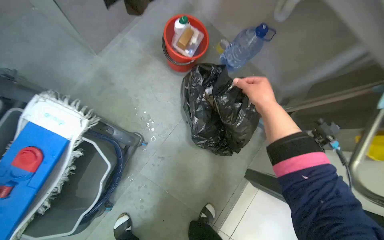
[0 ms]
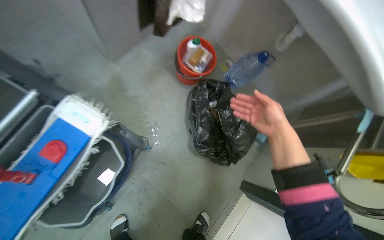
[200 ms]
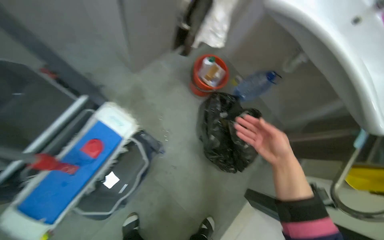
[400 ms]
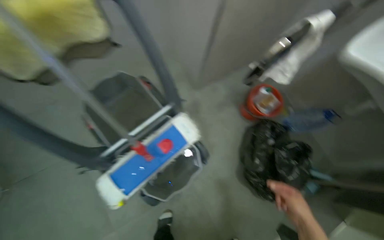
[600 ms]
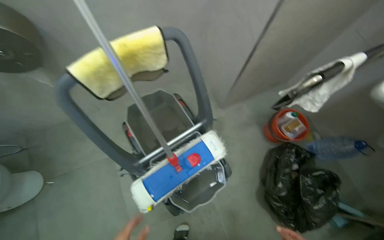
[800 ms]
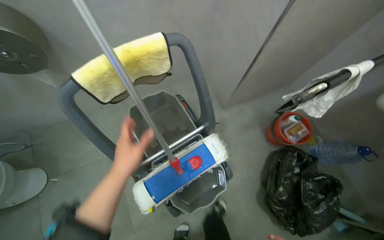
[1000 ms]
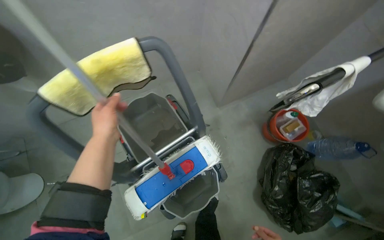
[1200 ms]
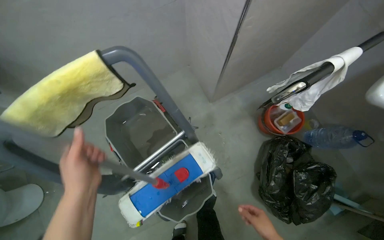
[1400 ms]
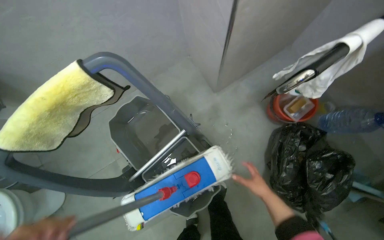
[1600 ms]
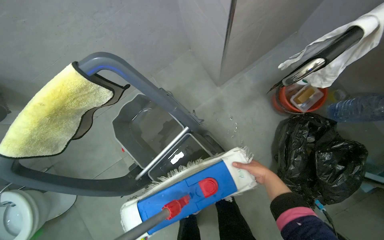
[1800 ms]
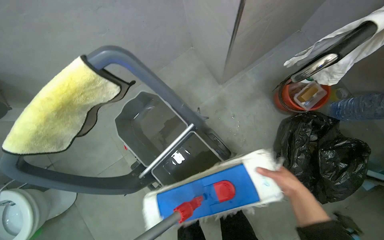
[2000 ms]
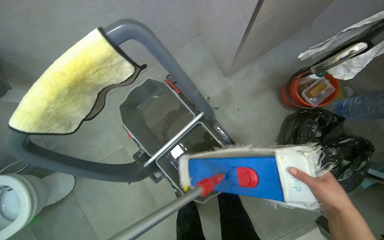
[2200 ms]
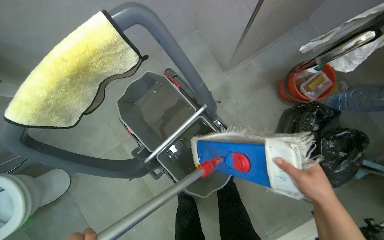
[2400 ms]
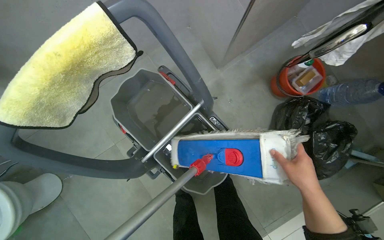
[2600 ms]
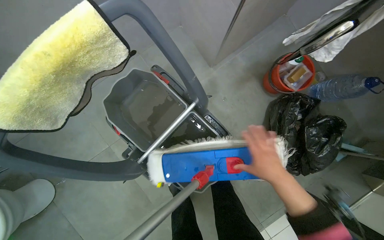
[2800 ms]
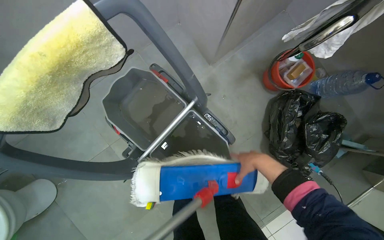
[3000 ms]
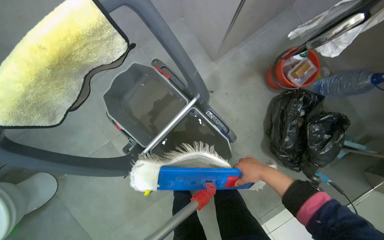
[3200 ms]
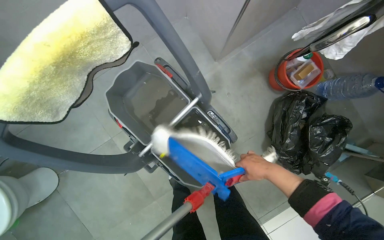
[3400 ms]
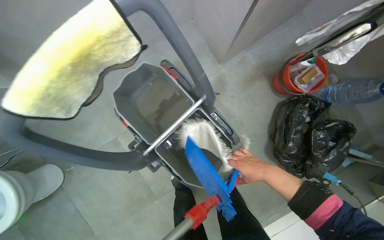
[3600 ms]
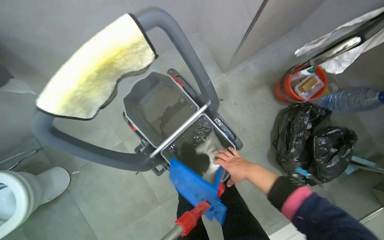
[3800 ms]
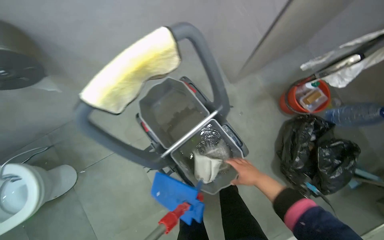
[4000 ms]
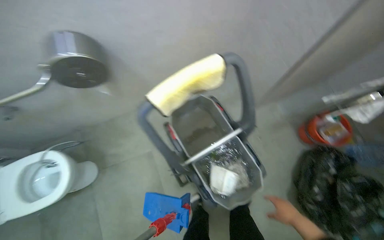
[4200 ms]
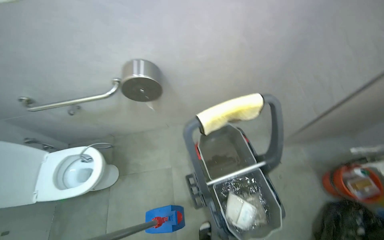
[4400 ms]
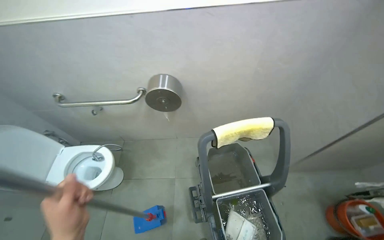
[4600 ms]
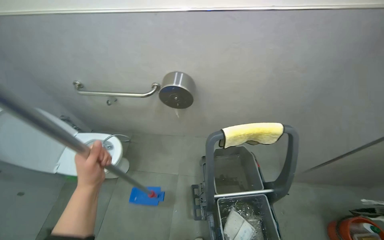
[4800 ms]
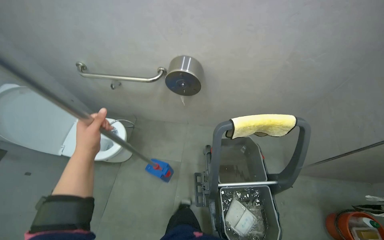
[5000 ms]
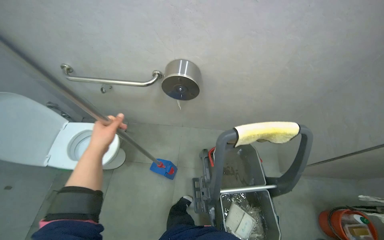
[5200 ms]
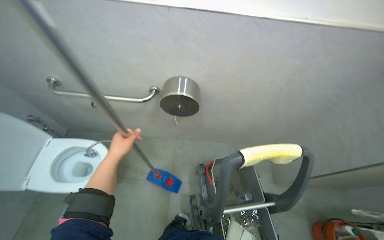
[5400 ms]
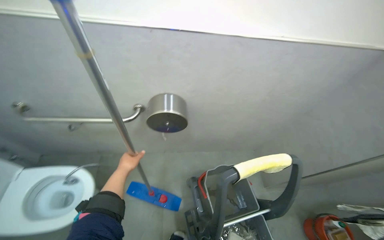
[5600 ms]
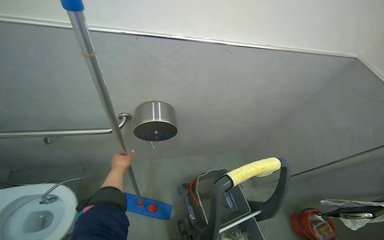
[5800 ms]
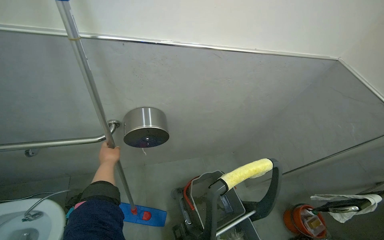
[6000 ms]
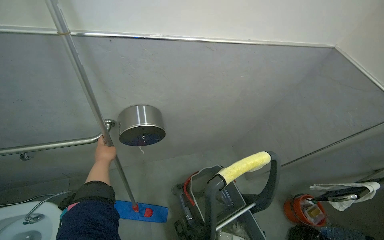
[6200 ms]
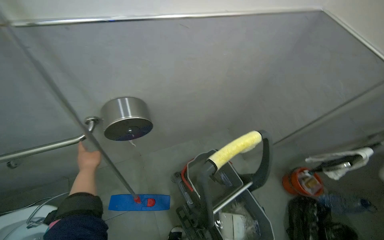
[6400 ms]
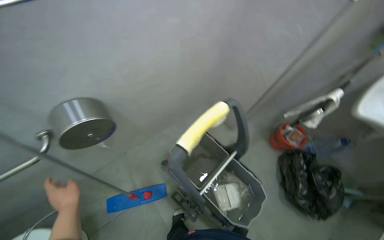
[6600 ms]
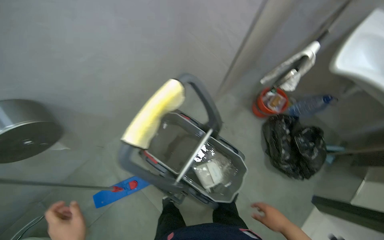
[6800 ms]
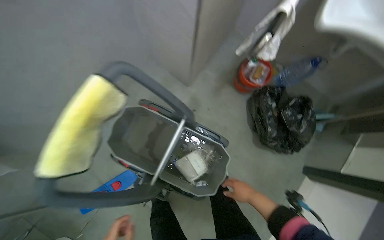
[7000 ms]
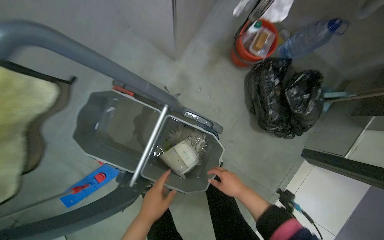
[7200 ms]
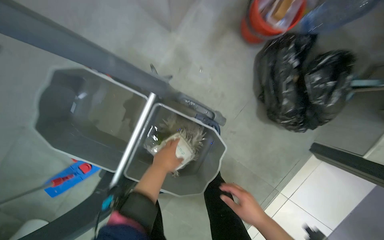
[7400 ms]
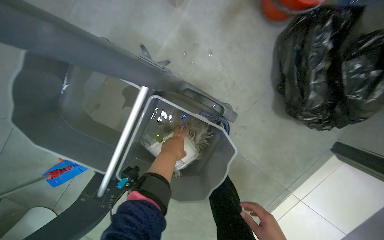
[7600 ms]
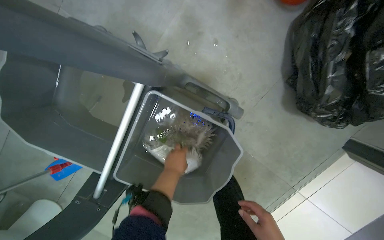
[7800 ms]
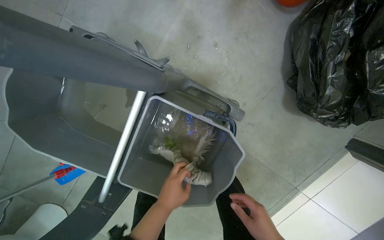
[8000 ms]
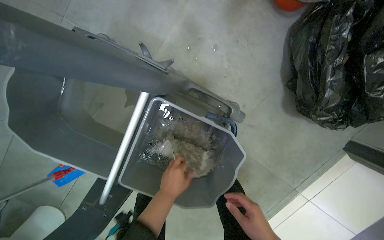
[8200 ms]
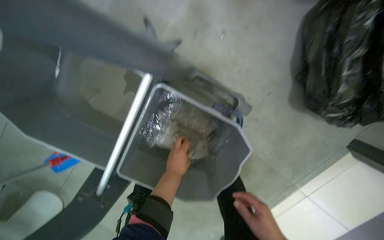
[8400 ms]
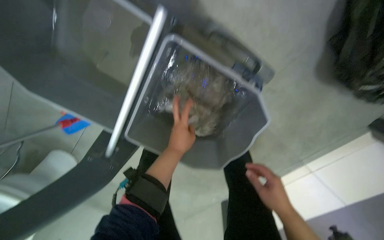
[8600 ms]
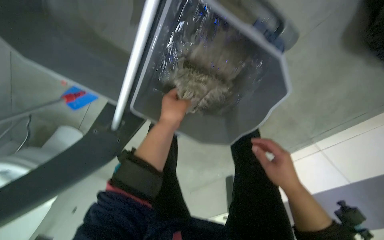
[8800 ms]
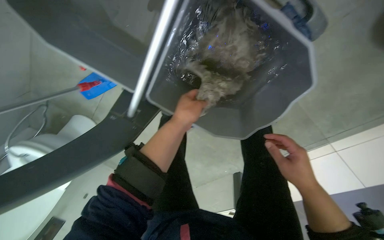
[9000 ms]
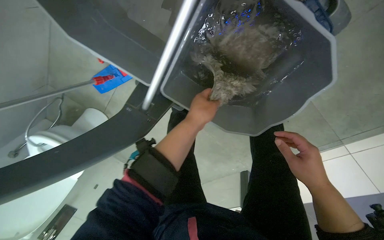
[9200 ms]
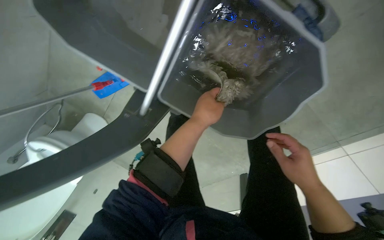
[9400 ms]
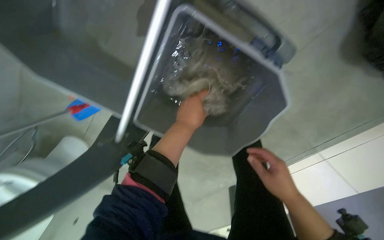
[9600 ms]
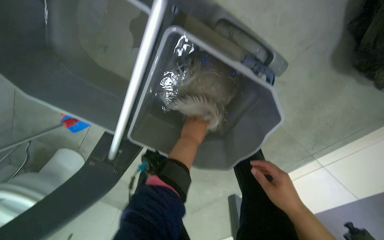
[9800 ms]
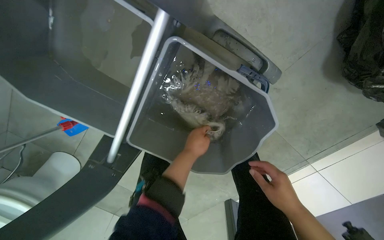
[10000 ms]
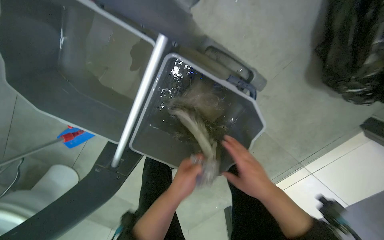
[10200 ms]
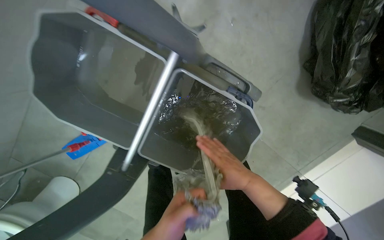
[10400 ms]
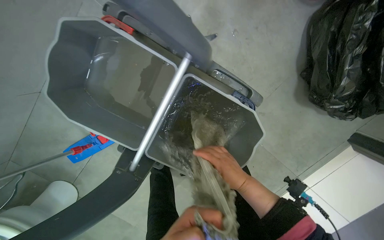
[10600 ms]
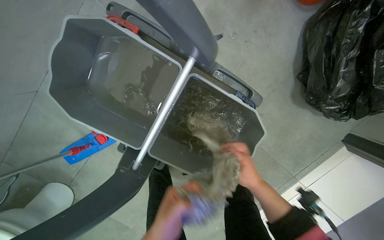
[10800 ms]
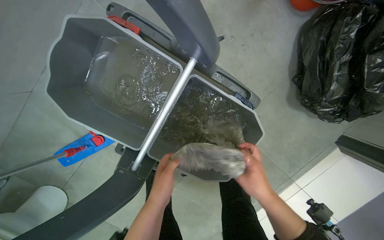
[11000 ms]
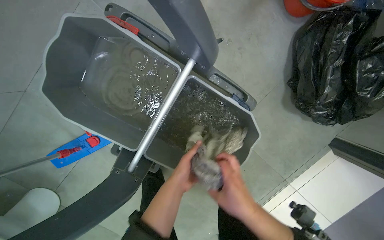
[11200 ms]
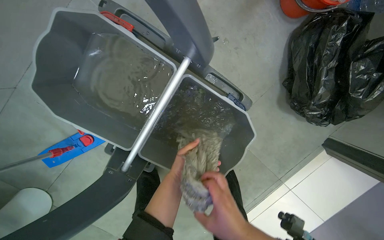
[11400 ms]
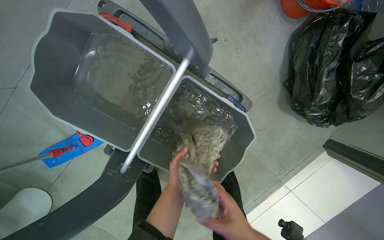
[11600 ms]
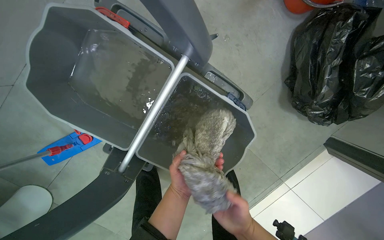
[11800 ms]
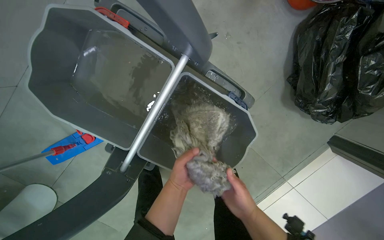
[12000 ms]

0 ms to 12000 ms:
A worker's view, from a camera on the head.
Job: preparing cleaning supplies.
The whole recording: Cleaning and wringing mop head. The worker removes the mop head from the handle, cleans it in the bucket, and wrings it out.
0 ms to 1600 ms: The head turns to the left by approximately 25 degrees.
1600 ms to 3000 ms: The right hand moves to the left, some 15 cm, and goes nearer to the camera and returns, about 20 cm each way.
3000 ms to 4400 ms: The head turns to the left by approximately 30 degrees. The view tilts roughly 25 degrees upward.
4400 ms to 6000 ms: The camera is aimed approximately 20 degrees further to the right.
6000 ms to 7600 ms: The wearer moves approximately 90 cm. The wearer looks about 55 degrees further downward. Everything in view rotates approximately 40 degrees counterclockwise.
7600 ms to 9000 ms: The camera pitches downward, by some 25 degrees.
9000 ms to 10400 ms: The view tips upward by roughly 20 degrees. The right hand goes roughly 10 cm to the left.
10400 ms to 12000 ms: The right hand moves down the picture, approximately 10 cm.

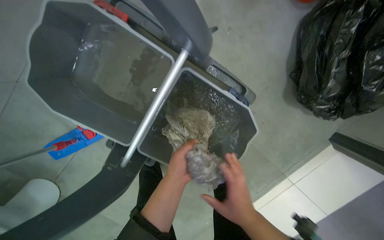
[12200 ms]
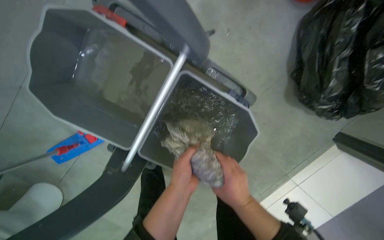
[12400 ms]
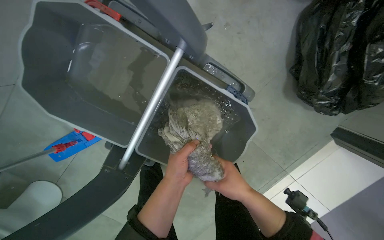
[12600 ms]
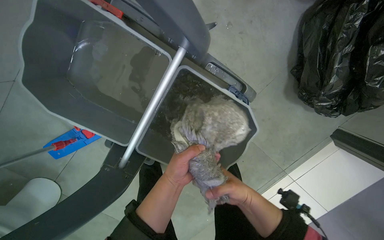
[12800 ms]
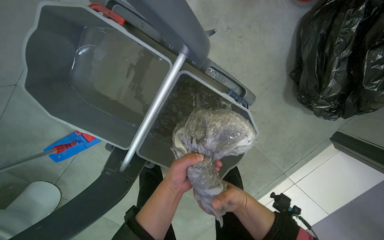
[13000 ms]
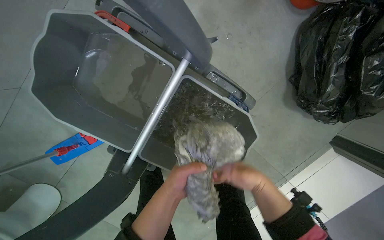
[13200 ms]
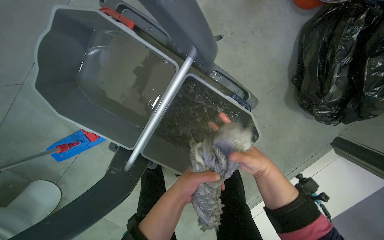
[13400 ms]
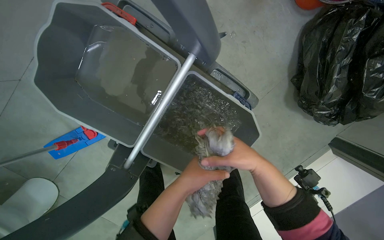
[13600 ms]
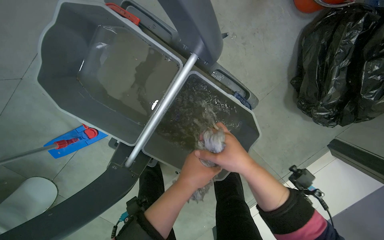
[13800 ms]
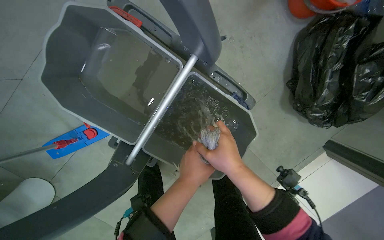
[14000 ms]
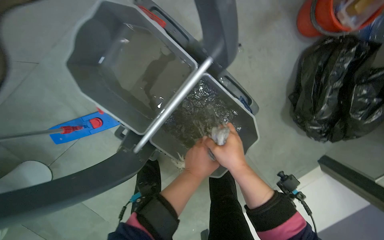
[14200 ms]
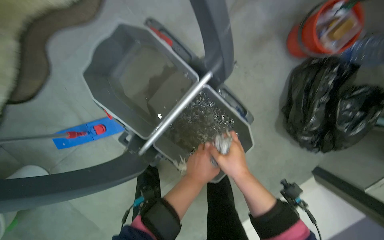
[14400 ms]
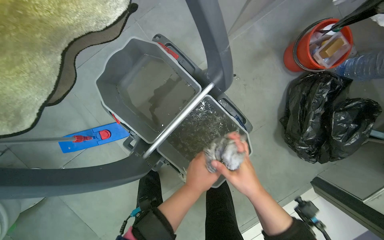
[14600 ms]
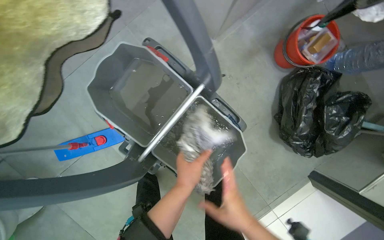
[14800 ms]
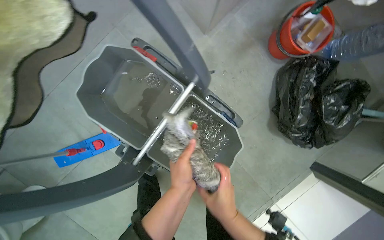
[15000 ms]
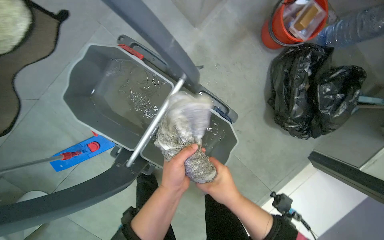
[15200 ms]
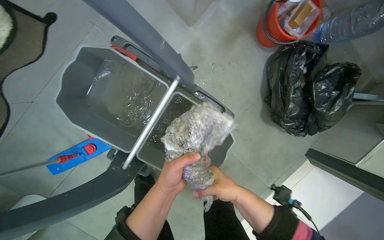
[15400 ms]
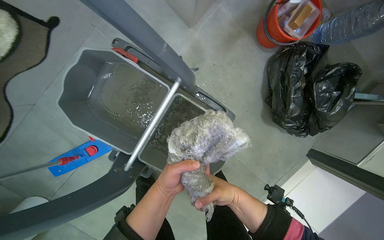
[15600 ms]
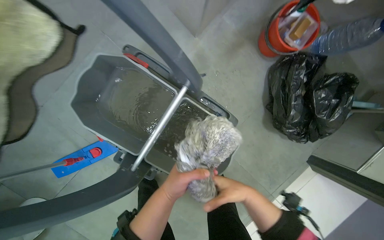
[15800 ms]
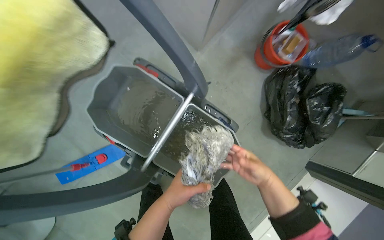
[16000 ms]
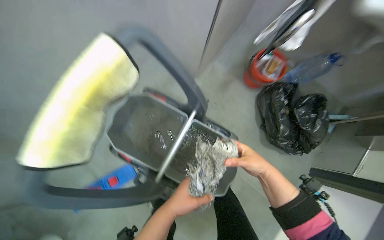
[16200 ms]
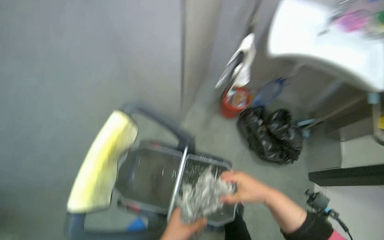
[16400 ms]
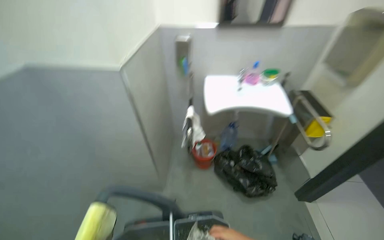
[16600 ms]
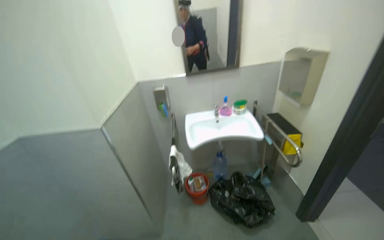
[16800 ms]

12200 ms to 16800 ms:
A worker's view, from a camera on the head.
Job: preparing cleaning supplies.
The whole recording: Cleaning and wringing mop head. The worker removes the mop head from the handle, cleans it in the bucket, and wrings it out.
12200 ms to 13800 ms: The right hand shifts approximately 15 cm up the picture.
15200 ms to 16800 ms: The wearer moves some 60 cm. The head rotates approximately 50 degrees to the right. The view tips upward by about 65 degrees.

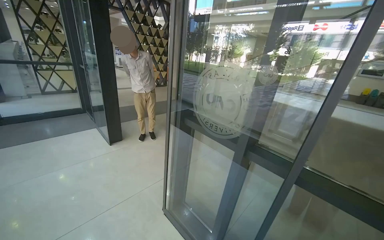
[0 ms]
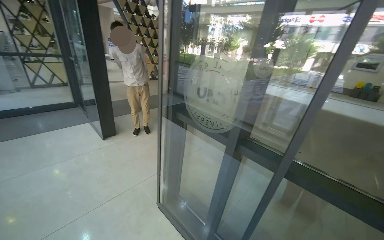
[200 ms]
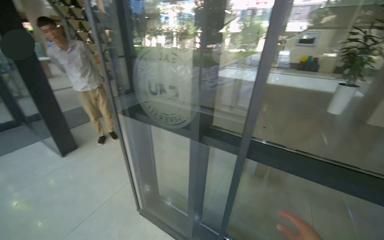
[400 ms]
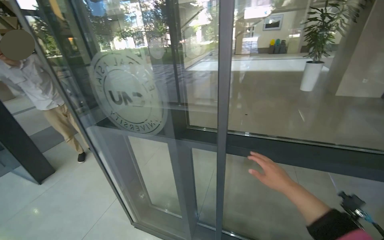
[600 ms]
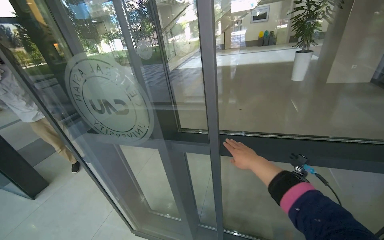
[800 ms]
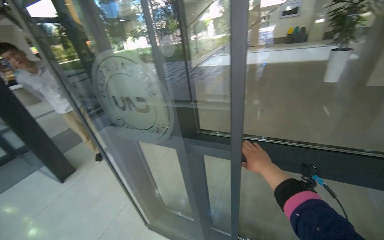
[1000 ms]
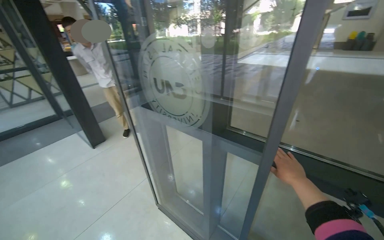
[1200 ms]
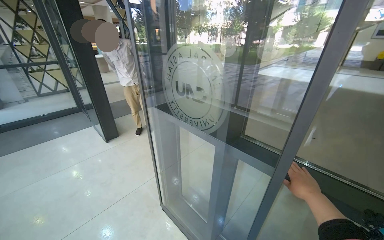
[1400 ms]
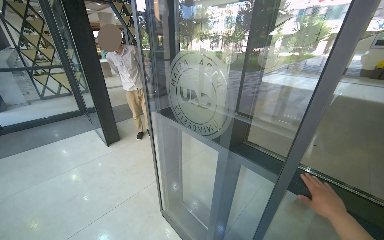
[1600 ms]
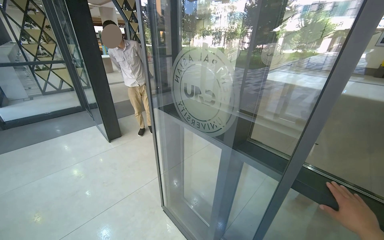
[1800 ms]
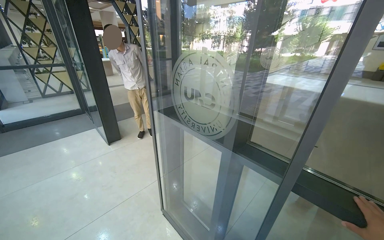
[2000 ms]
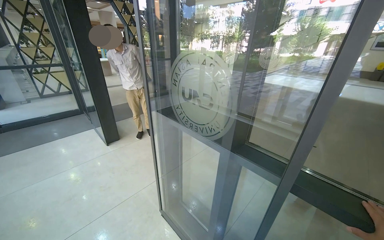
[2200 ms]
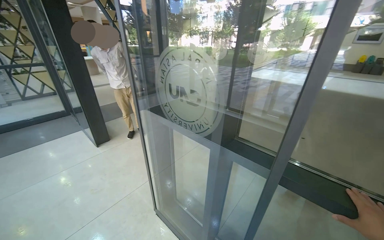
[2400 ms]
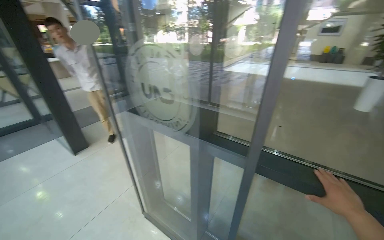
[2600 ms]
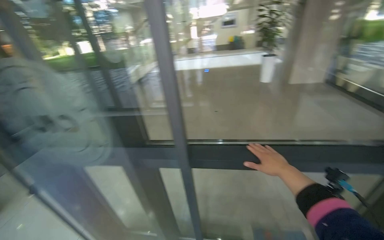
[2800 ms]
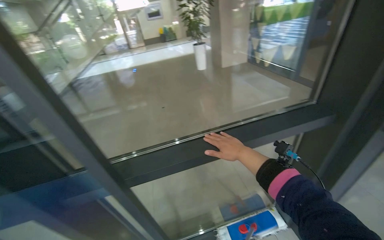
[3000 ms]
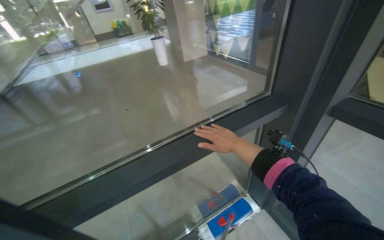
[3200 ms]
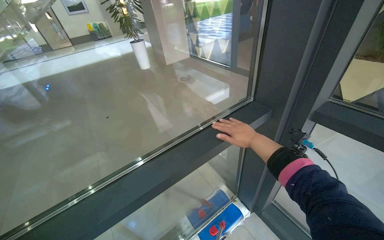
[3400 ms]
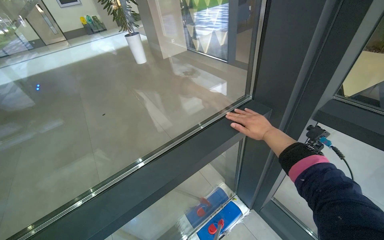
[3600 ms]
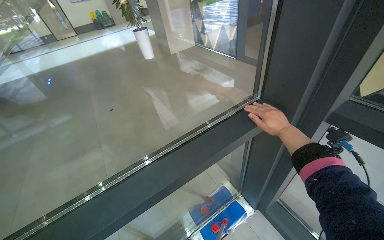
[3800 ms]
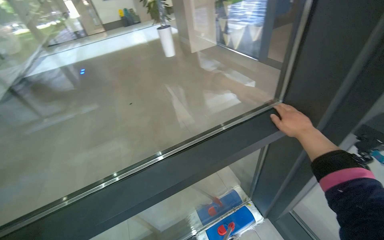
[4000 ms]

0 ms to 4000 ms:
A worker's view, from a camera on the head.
Job: wiping surfaces.
The whole recording: Cleaning glass door frames. The worker cleans the frames of the glass doors with their hand.
2600 ms to 4000 ms: The head rotates approximately 65 degrees to the right.
